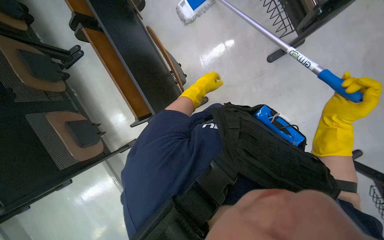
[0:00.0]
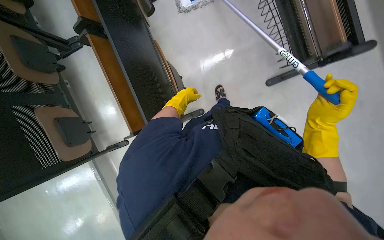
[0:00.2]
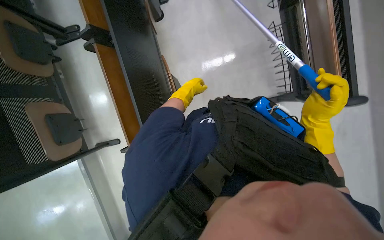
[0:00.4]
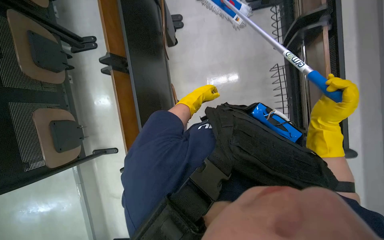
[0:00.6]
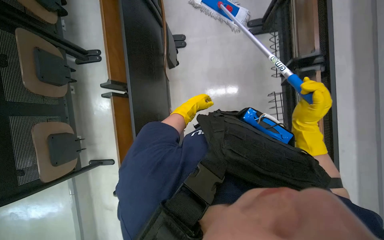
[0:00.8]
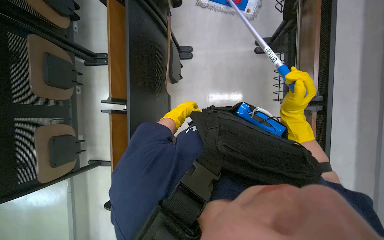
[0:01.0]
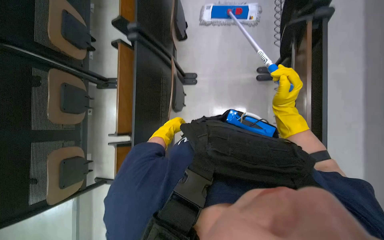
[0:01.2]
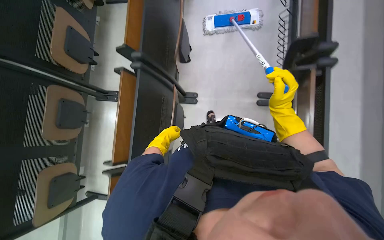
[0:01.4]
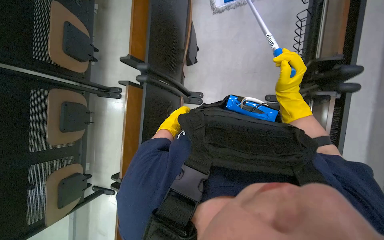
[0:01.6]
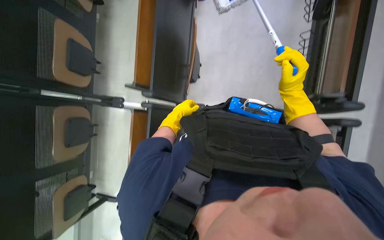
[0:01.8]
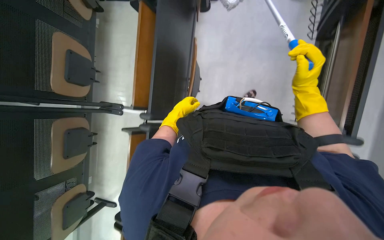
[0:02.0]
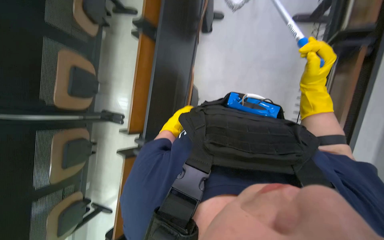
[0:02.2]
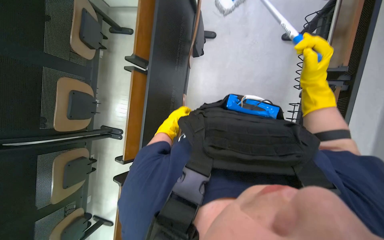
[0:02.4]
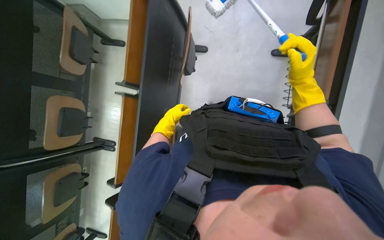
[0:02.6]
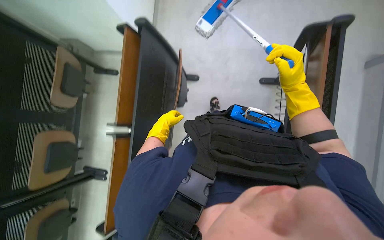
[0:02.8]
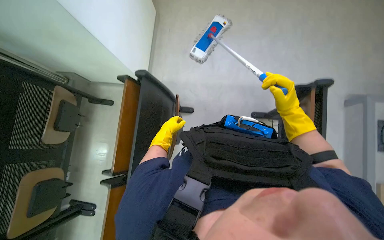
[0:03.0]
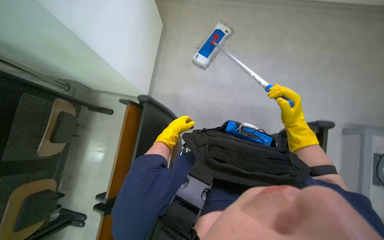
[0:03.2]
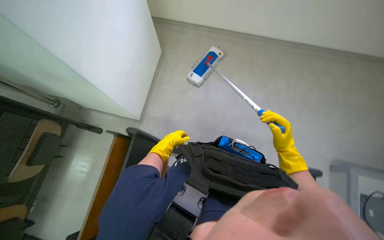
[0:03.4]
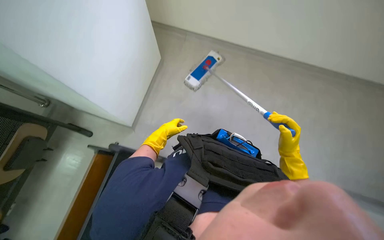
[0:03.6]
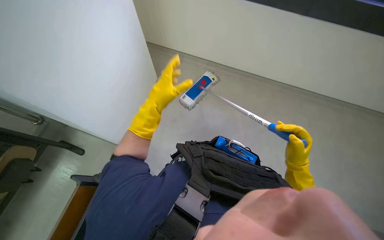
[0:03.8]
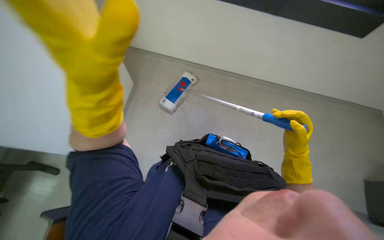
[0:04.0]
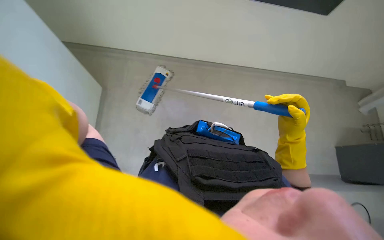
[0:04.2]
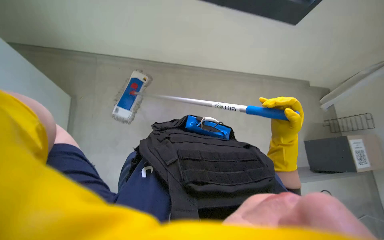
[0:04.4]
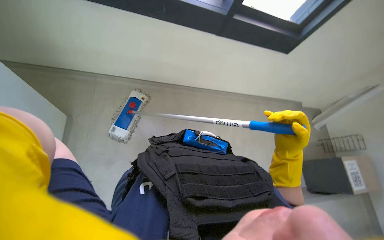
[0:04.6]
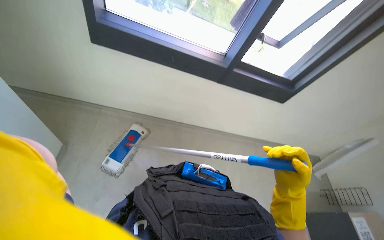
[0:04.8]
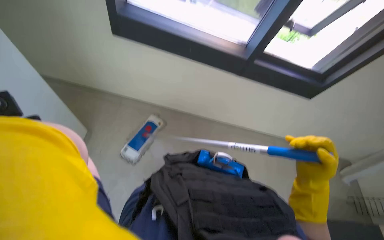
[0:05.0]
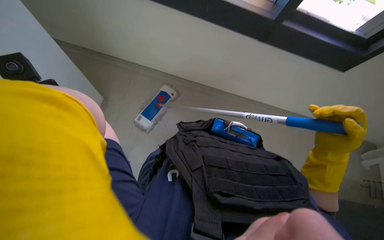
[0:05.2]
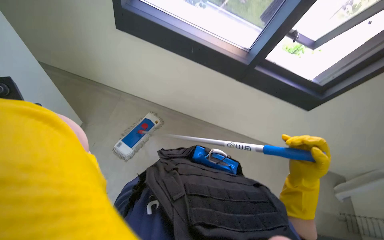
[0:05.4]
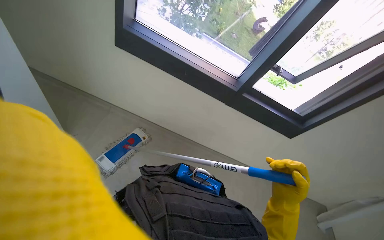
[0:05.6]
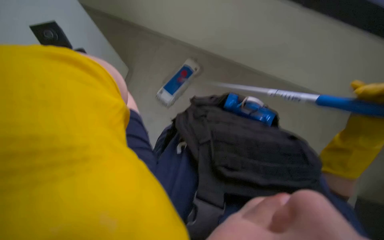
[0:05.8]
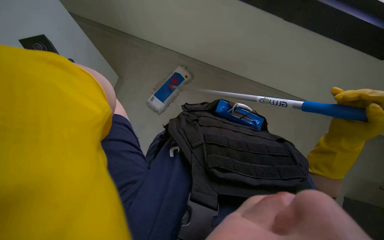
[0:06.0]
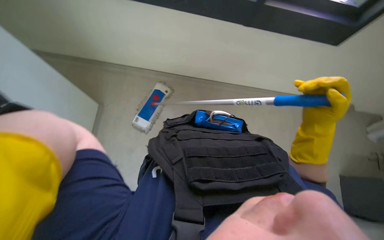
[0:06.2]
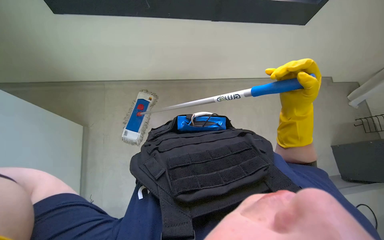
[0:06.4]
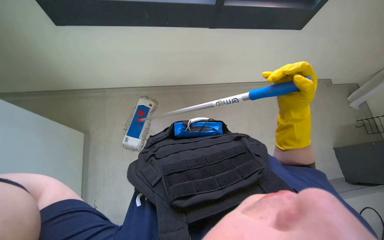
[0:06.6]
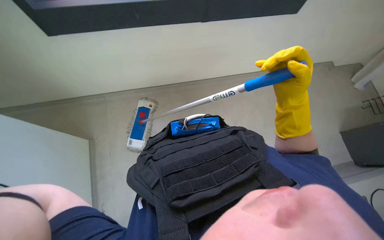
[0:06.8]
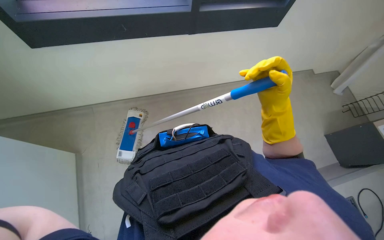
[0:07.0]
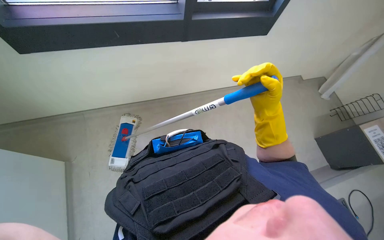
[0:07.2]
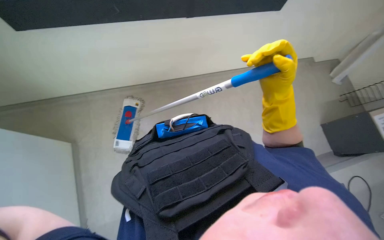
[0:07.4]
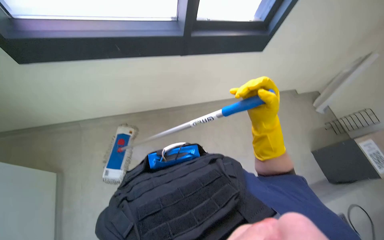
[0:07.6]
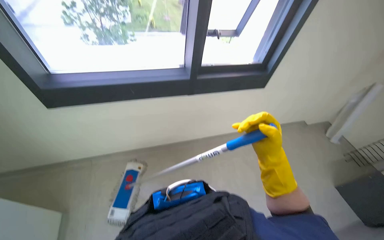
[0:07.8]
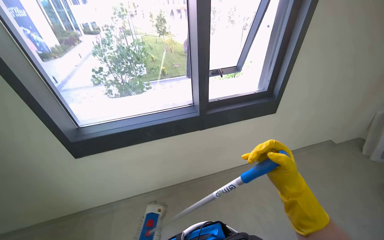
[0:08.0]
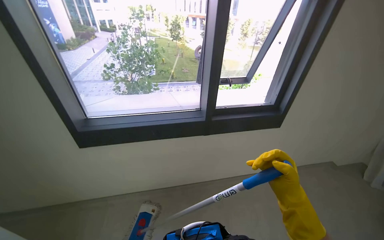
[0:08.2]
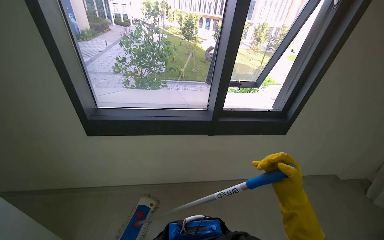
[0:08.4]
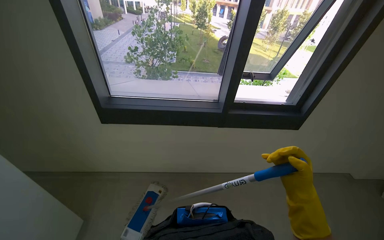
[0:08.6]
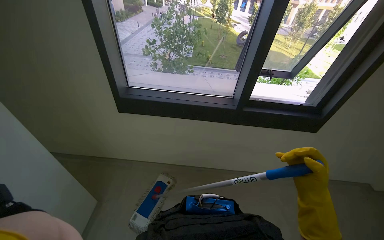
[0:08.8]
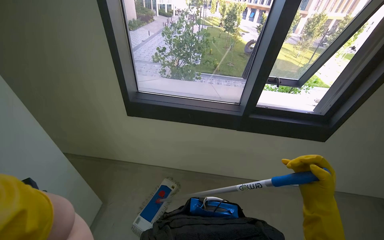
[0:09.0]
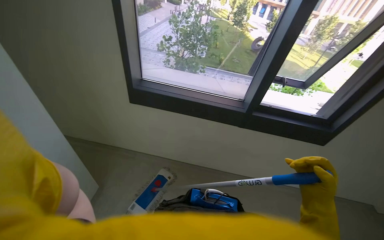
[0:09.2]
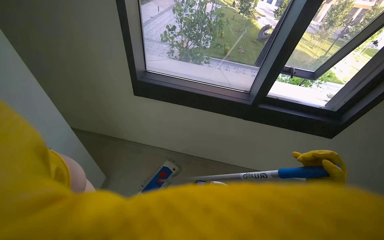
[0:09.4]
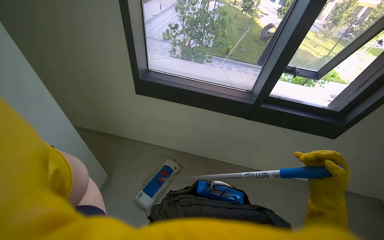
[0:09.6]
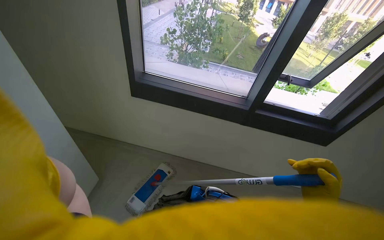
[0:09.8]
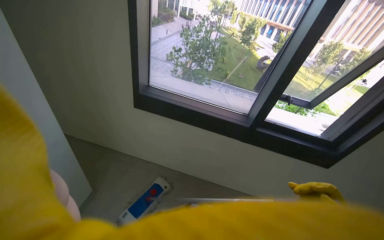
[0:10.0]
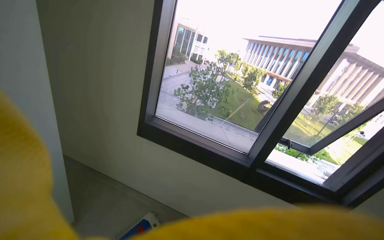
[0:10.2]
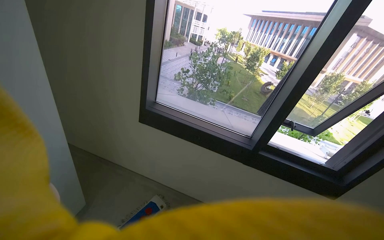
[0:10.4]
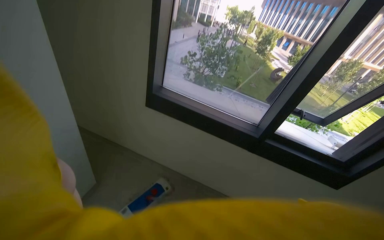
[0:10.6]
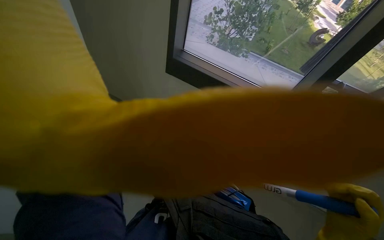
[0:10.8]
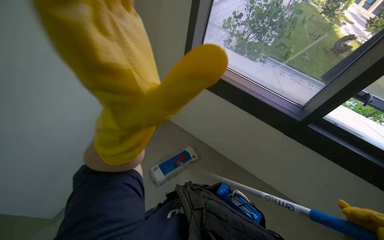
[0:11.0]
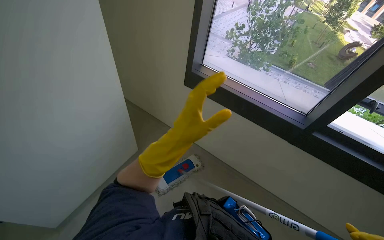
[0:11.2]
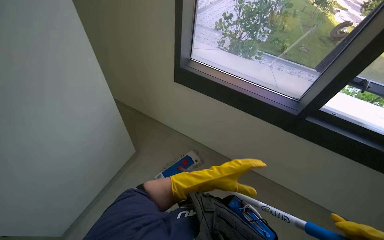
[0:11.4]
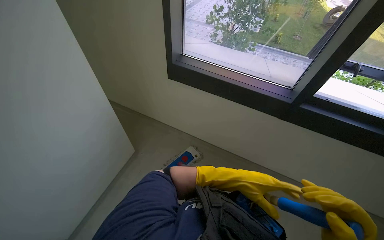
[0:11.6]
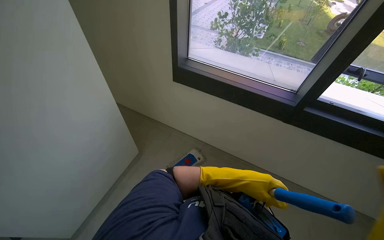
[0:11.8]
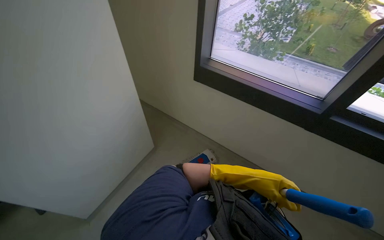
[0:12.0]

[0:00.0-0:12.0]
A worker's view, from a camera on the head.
Job: mopping floor.
The whole recording: Mopping lecture hall floor. The worker mops the floor in the lecture hall, moving chairs and other items as needed to clean the area.
0:00.0 to 0:01.6: The view tips upward by some 15 degrees. The right hand travels up the picture by approximately 60 cm.
0:01.6 to 0:03.0: The camera is carried some 60 cm.
0:04.4 to 0:06.0: The view swings roughly 15 degrees to the left.
0:06.0 to 0:07.6: The wearer's head swings some 35 degrees to the right. The wearer looks roughly 15 degrees further upward.
0:07.6 to 0:09.0: The head rotates approximately 25 degrees to the left. The view tilts some 25 degrees upward.
0:10.4 to 0:12.0: The camera is aimed approximately 20 degrees further to the left. The wearer looks some 15 degrees further downward.

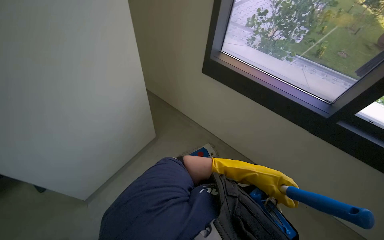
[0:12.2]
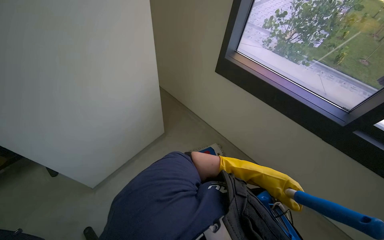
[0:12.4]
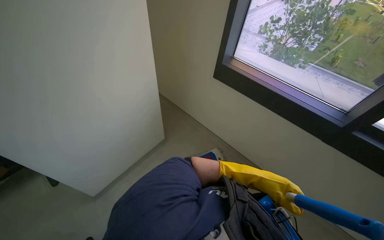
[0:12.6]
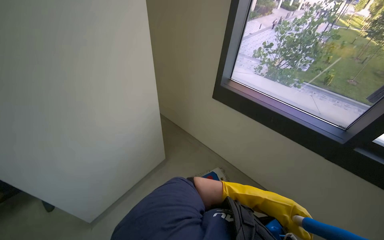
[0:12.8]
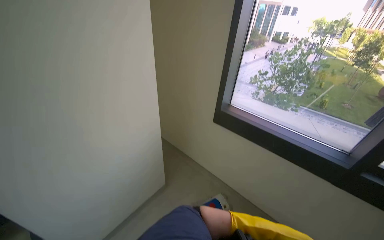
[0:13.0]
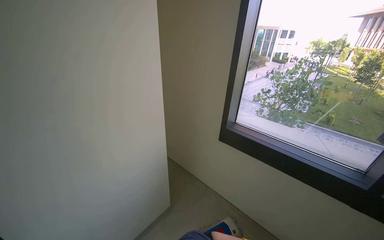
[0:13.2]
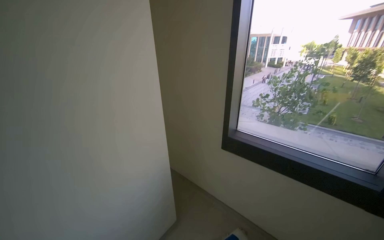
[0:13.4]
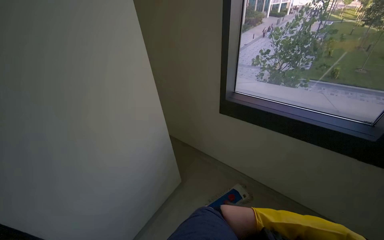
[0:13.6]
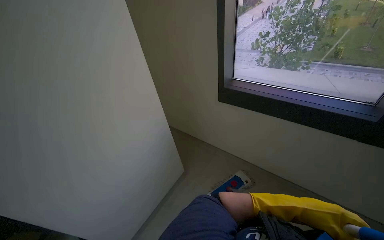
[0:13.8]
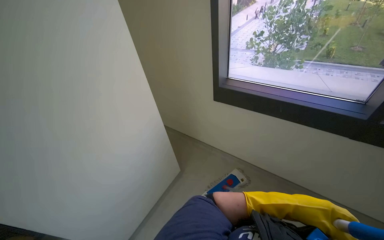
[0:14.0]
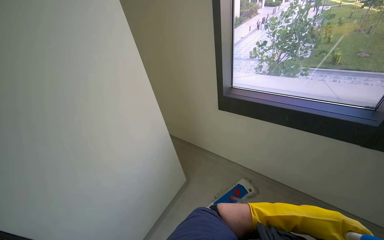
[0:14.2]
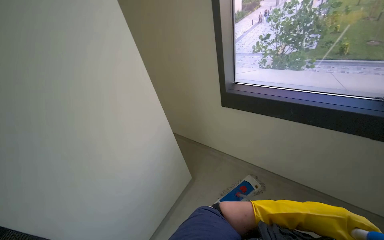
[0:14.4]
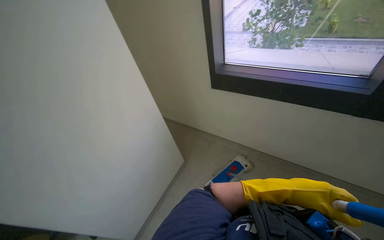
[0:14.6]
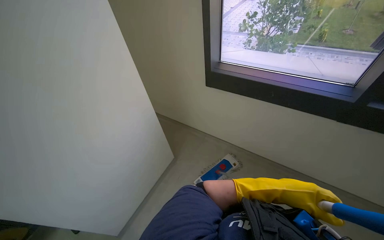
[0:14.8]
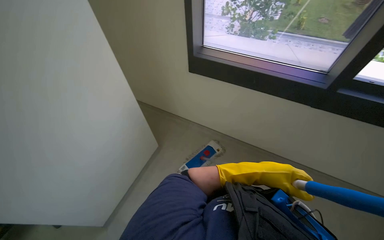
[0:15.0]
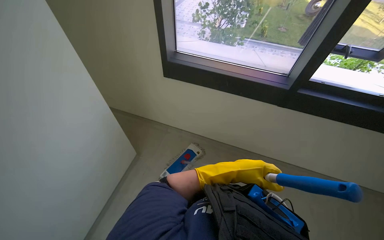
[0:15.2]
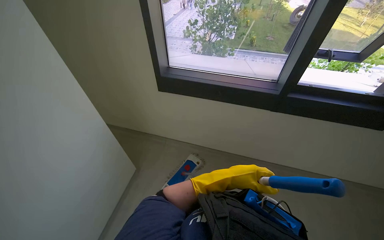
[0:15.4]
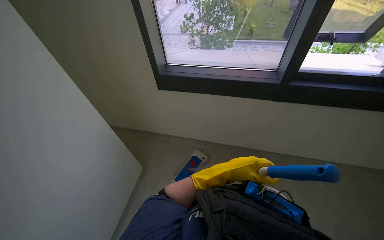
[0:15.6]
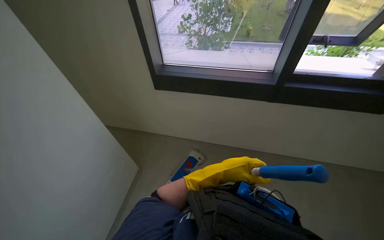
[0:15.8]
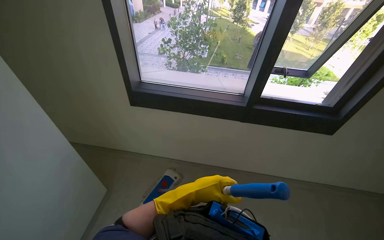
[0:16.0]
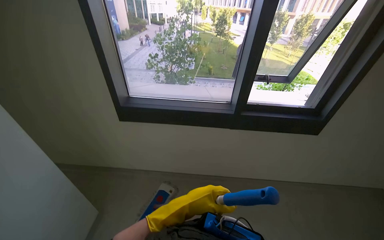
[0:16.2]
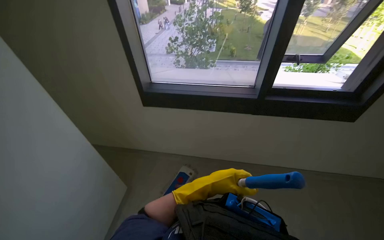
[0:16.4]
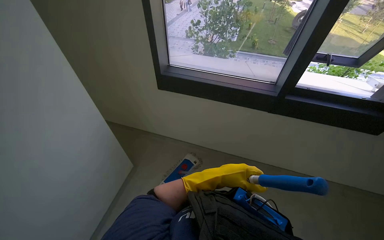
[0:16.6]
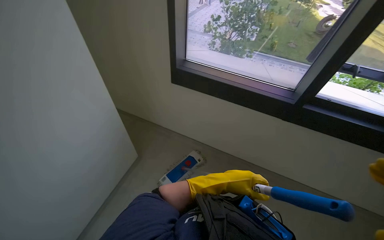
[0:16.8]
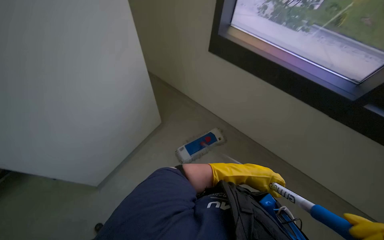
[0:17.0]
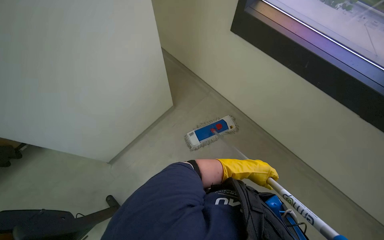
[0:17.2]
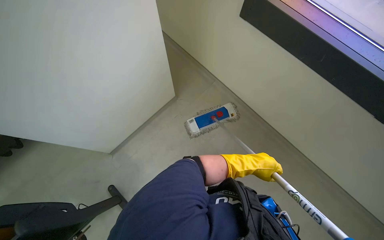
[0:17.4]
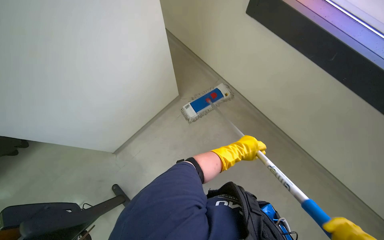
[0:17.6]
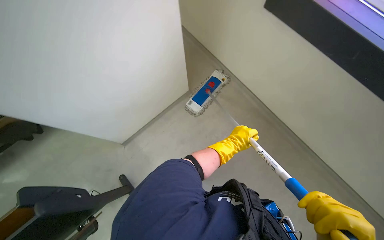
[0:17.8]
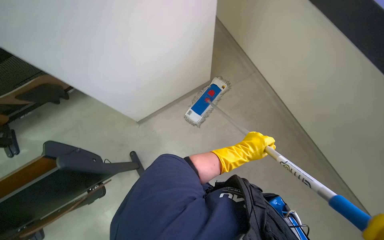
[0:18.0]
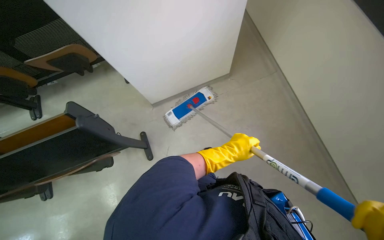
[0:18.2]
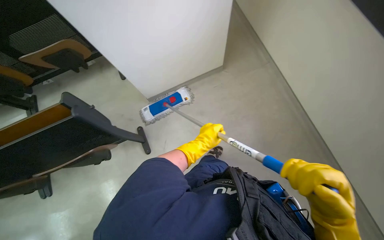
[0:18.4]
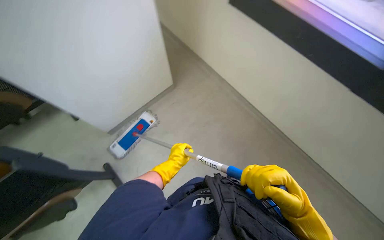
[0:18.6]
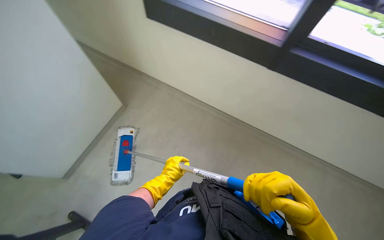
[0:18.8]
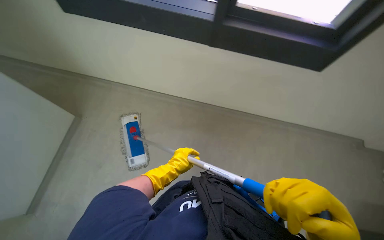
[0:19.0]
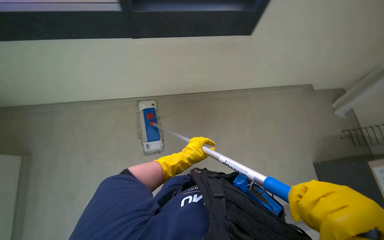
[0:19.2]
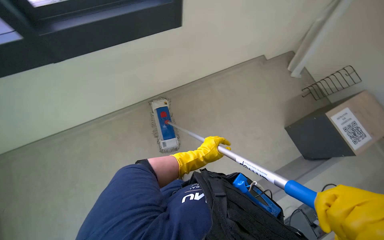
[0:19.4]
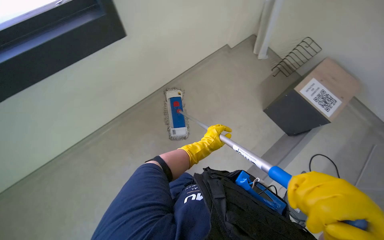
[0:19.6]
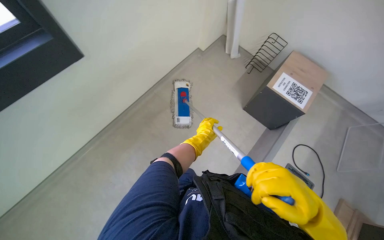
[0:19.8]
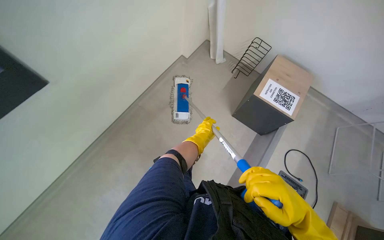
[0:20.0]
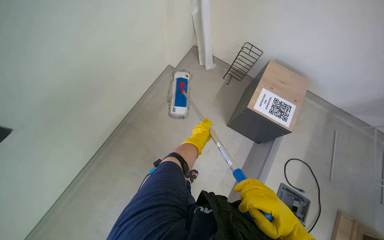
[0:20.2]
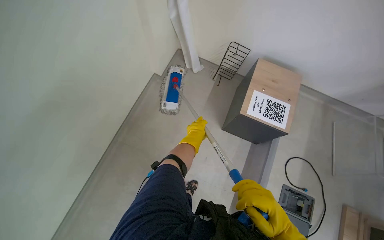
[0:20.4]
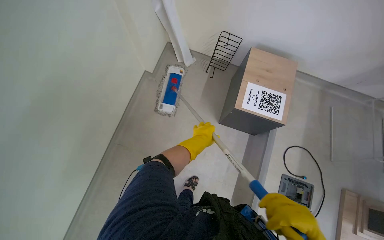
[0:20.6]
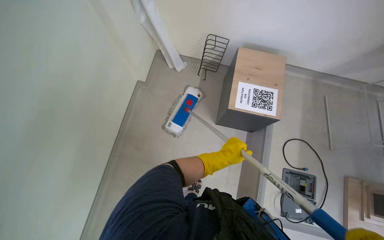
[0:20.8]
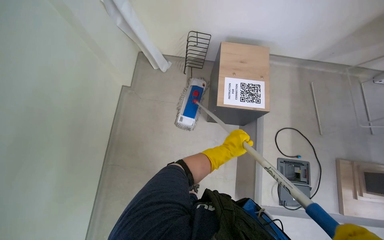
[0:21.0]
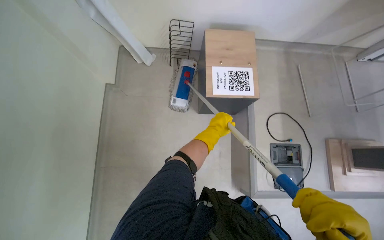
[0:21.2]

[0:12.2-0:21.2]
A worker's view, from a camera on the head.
Job: mopping floor.
The whole recording: Mopping lecture hall floor. The worker mops the floor in the lecture hall, moving chairs and other items as needed to clean the area.
0:13.8 to 0:15.2: The view pans to the right by some 20 degrees. The left hand heads to the left, covering about 10 cm.
0:16.6 to 0:18.2: The head turns to the left by roughly 25 degrees. The camera pitches downward, by about 35 degrees.
0:19.8 to 0:21.2: The head travels roughly 60 cm. The scene rotates counterclockwise by roughly 35 degrees.
